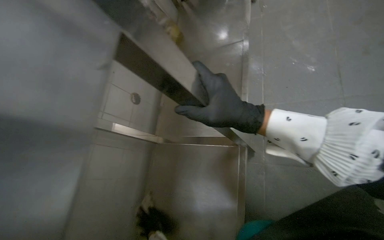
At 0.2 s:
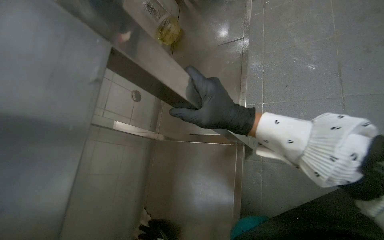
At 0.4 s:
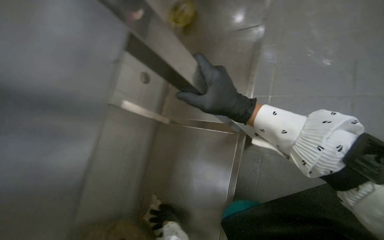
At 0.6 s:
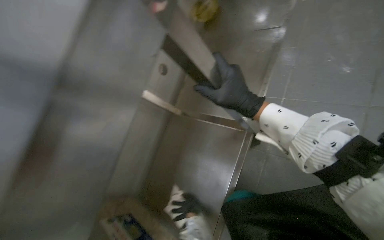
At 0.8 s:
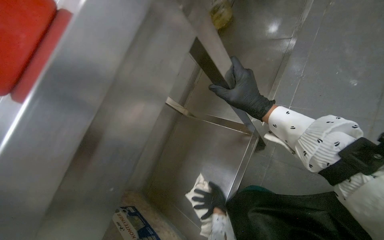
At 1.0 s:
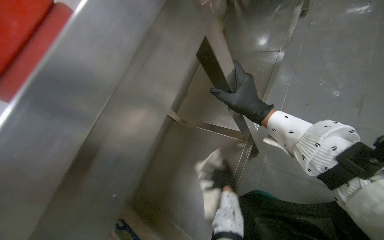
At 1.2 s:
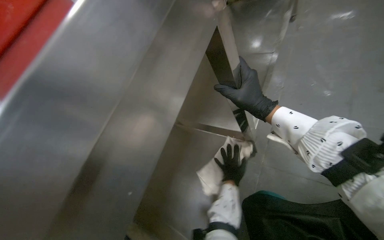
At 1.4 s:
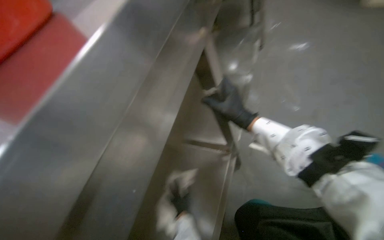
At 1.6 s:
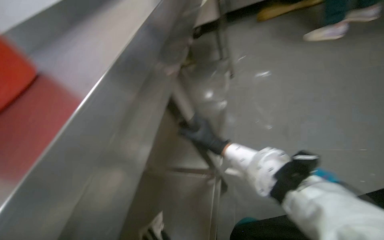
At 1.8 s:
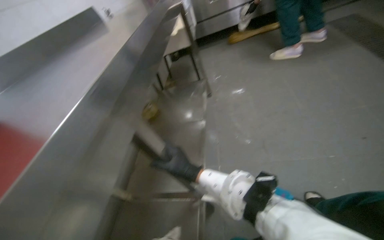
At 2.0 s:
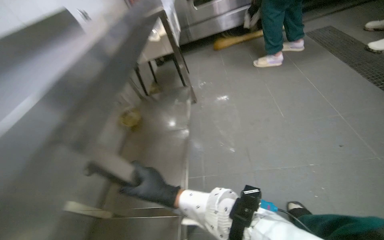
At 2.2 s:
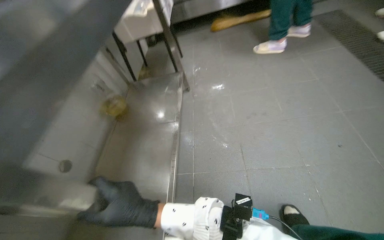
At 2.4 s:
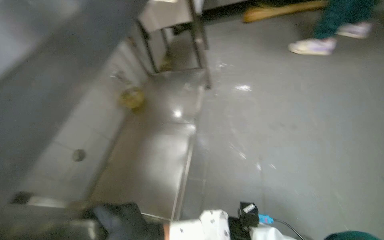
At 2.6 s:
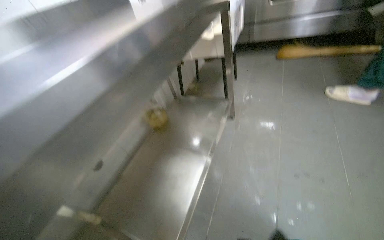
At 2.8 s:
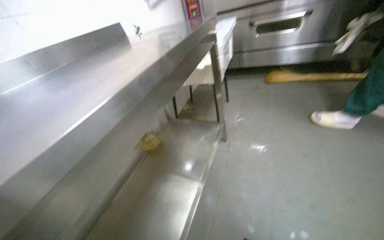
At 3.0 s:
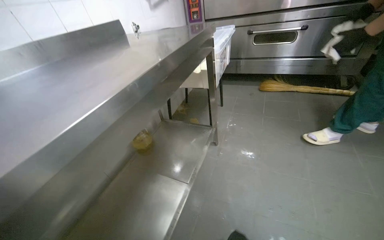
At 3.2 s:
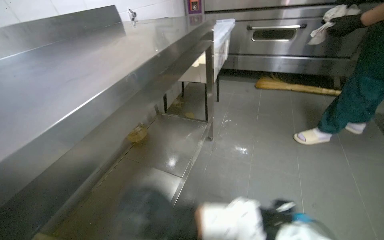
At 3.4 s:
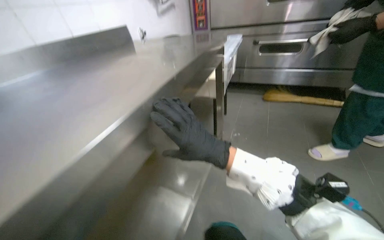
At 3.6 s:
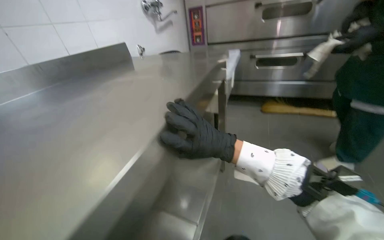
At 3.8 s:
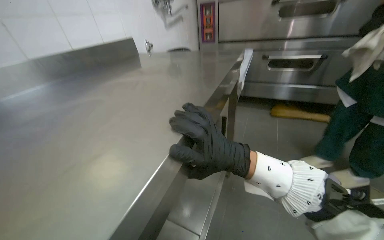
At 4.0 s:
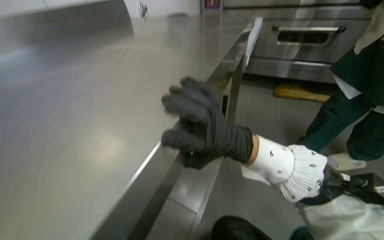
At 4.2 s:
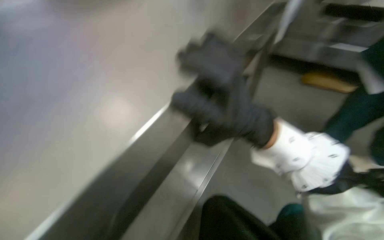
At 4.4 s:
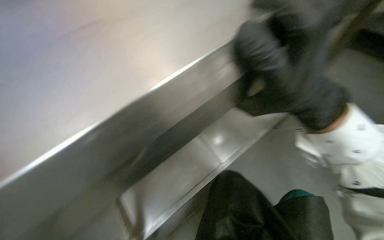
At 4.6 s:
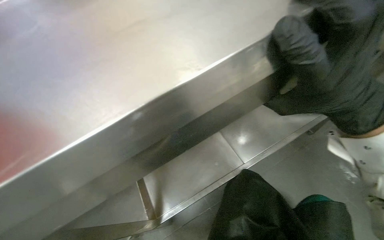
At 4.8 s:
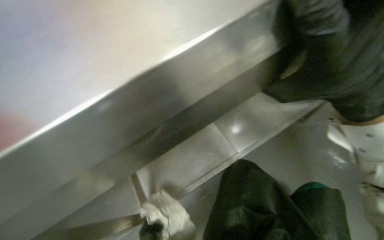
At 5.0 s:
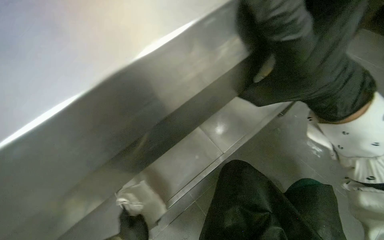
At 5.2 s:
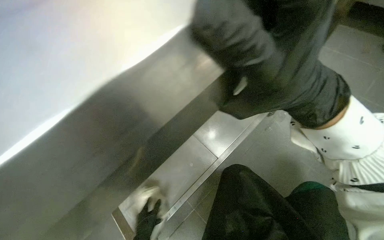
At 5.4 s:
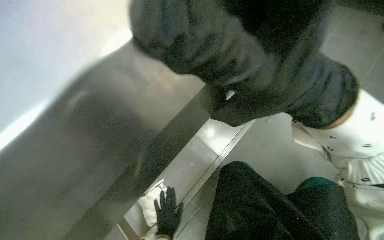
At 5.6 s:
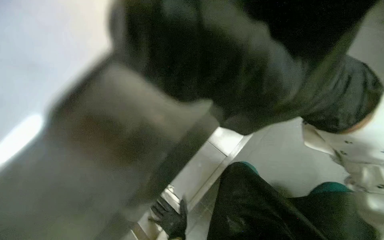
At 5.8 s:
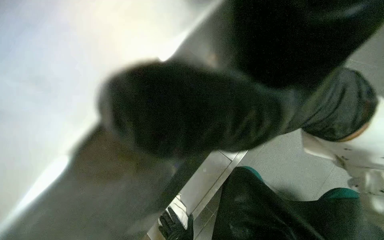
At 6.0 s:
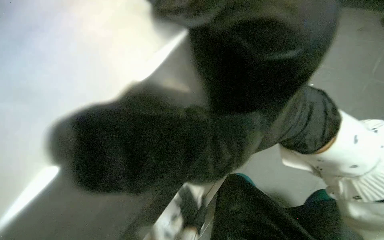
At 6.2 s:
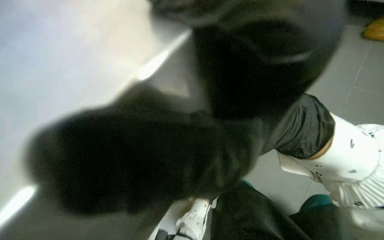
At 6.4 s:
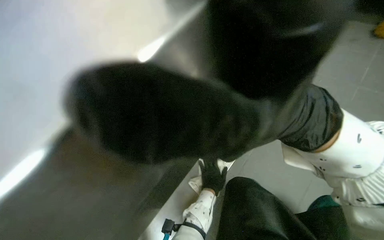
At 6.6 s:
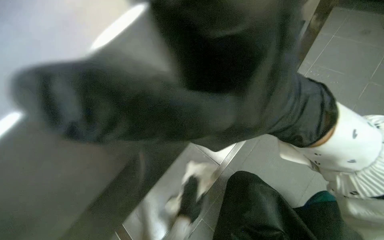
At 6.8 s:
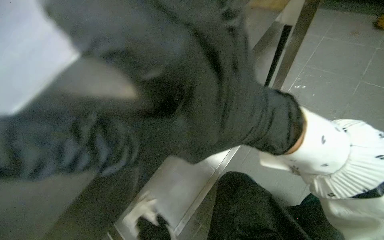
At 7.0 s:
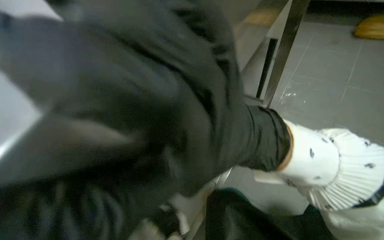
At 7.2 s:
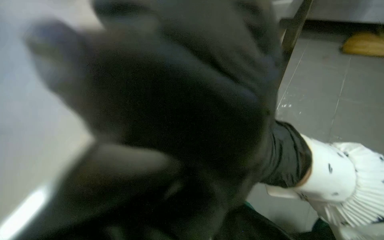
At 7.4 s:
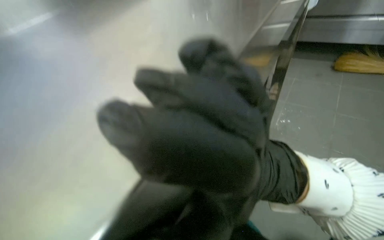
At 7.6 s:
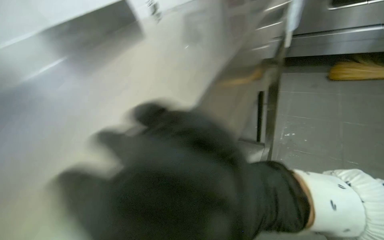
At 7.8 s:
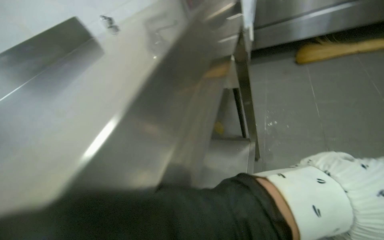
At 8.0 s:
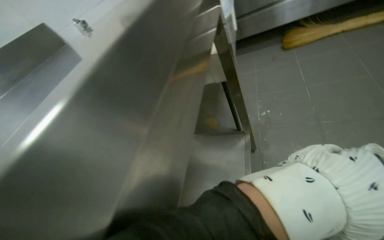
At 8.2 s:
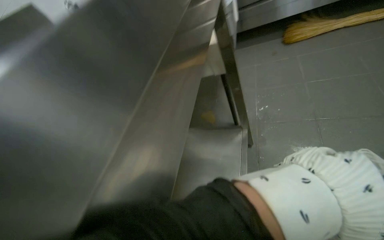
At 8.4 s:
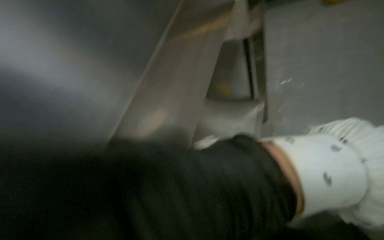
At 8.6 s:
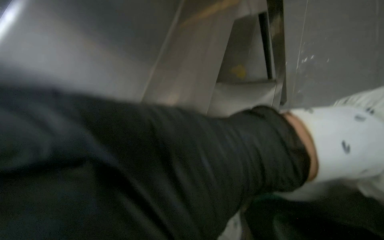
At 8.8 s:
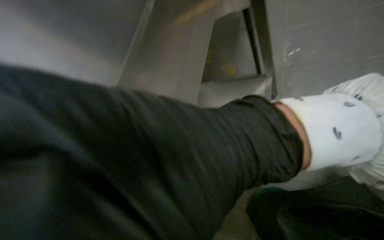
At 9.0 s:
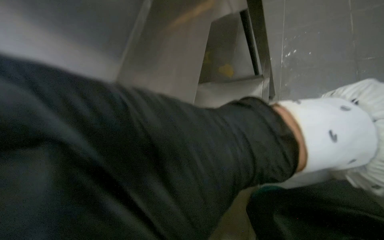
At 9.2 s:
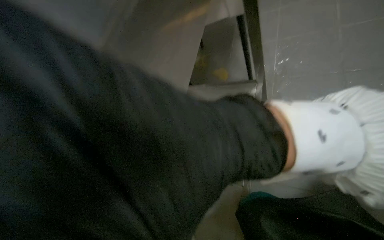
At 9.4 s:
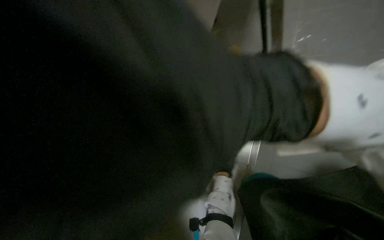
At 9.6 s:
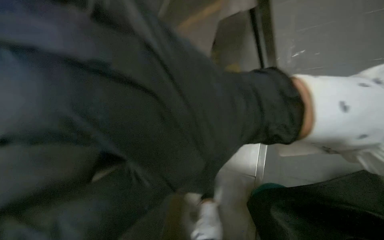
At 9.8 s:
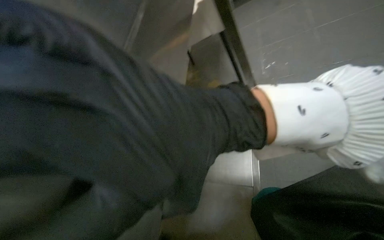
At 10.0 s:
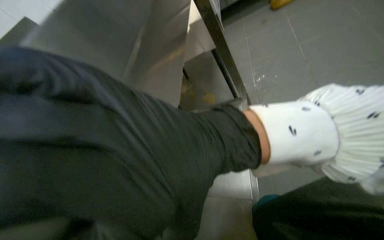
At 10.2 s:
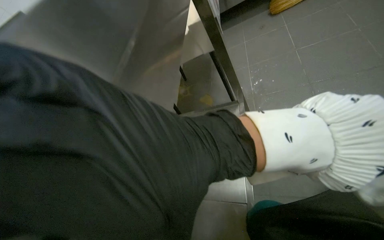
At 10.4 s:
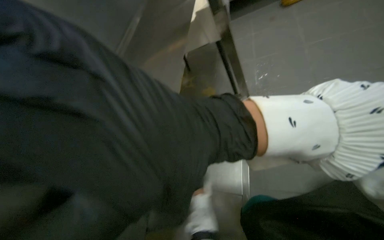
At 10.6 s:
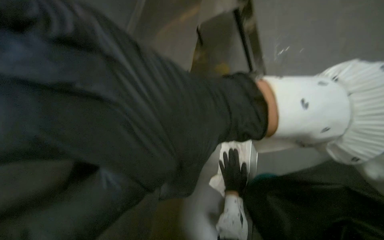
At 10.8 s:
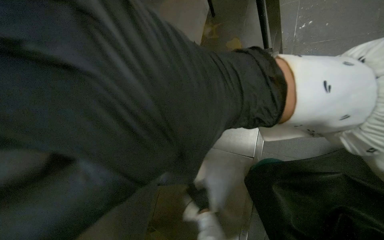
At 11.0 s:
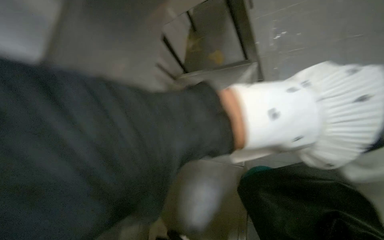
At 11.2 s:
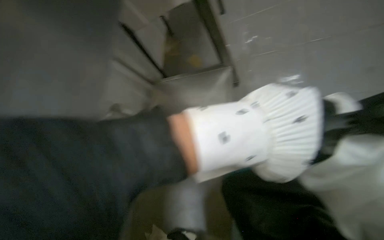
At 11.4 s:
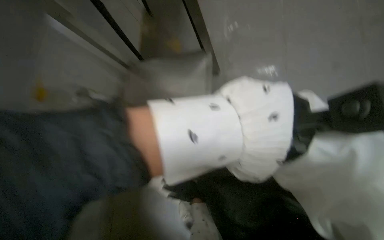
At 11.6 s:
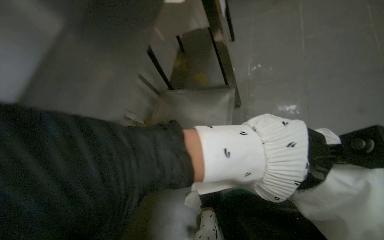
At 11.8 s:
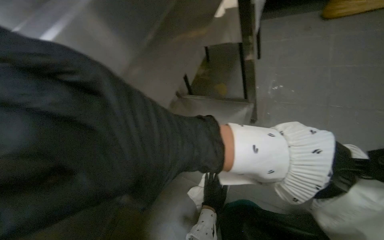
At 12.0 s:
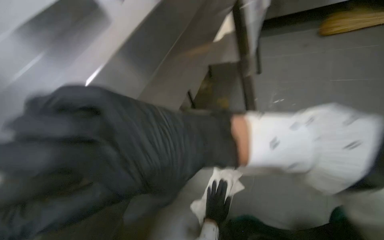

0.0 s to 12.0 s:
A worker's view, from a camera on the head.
Job: wiping surfaces.
The whole recording: Wiping stainless steel table. The worker wipes the legs and underside of the stainless steel table with a cloth.
0.0 to 1.6 s: The wearer looks some 15 degrees further upward.
1.6 to 3.0 s: The wearer looks roughly 10 degrees further upward.
7.6 to 9.0 s: The view tips downward by approximately 15 degrees.
10.4 to 12.0 s: The head rotates roughly 25 degrees to the left.

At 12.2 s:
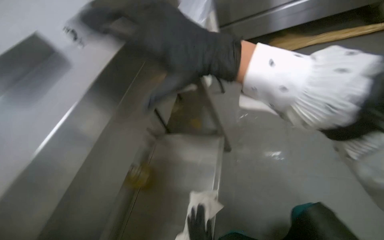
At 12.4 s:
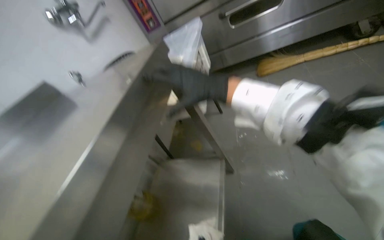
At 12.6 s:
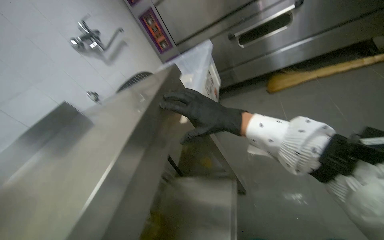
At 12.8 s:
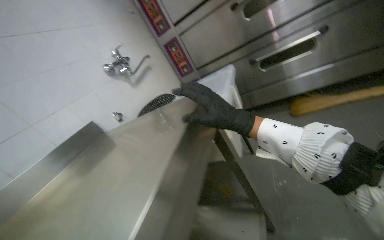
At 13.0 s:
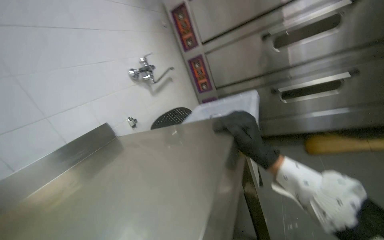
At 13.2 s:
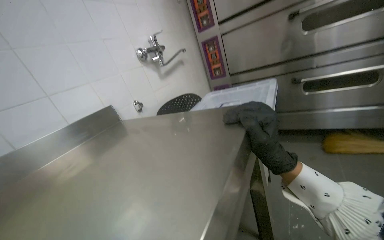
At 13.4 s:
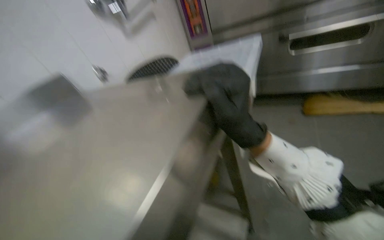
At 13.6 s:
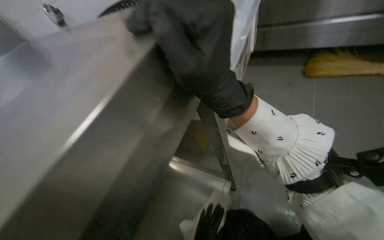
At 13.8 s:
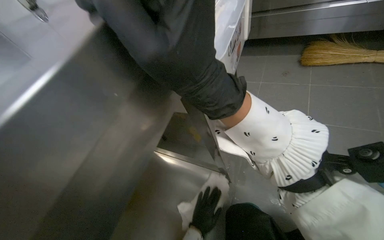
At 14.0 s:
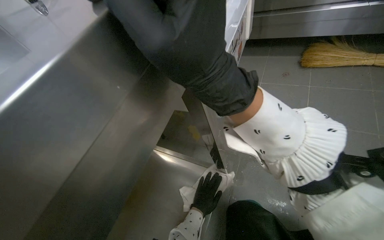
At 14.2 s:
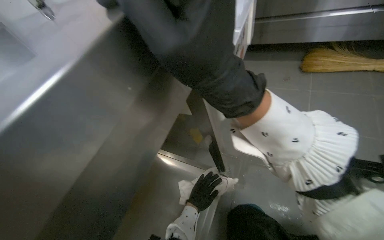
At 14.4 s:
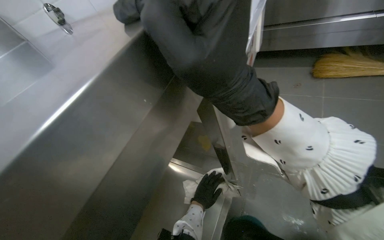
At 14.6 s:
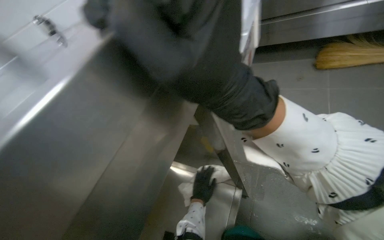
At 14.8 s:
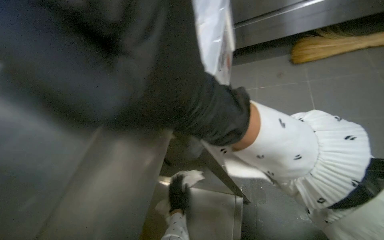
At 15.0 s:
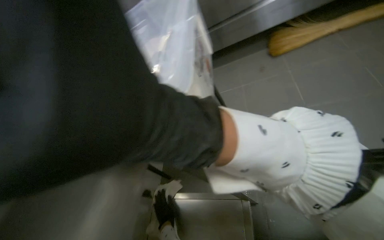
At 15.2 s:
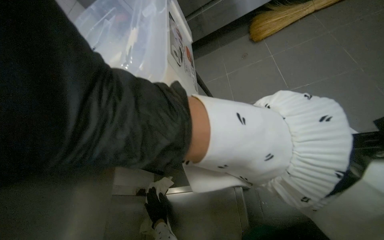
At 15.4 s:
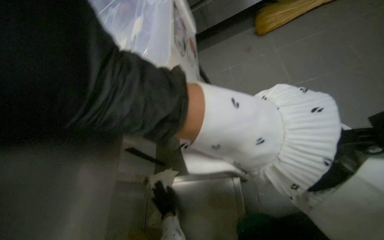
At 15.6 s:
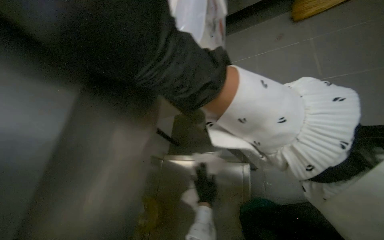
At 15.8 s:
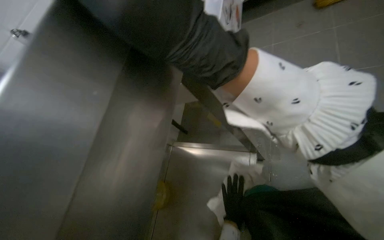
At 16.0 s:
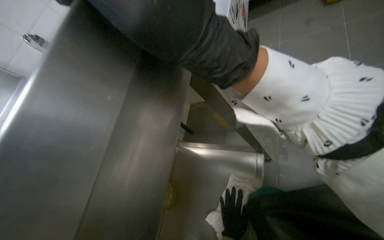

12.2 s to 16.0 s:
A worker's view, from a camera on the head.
Job: wiping surfaces.
The whole recording: Wiping stainless steel table. The worker wipes the legs and underside of the stainless steel table with a cloth.
13.4 to 14.8 s: The camera pitches downward, by some 15 degrees.
14.8 to 16.0 s: The view tips downward by roughly 15 degrees. The left hand travels nearer to the camera and to the right by some 25 cm.

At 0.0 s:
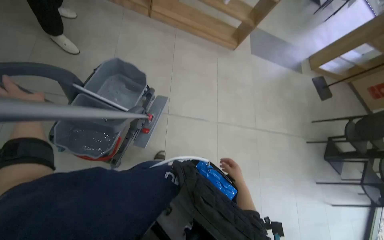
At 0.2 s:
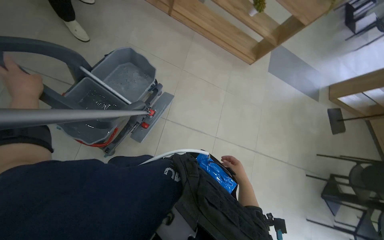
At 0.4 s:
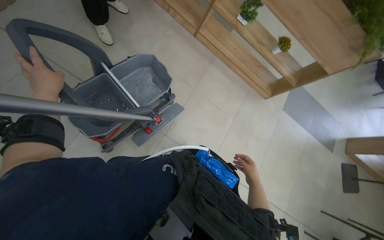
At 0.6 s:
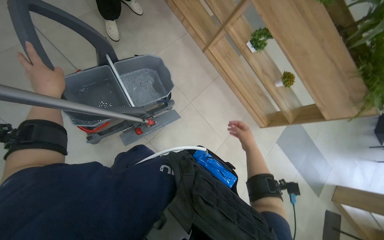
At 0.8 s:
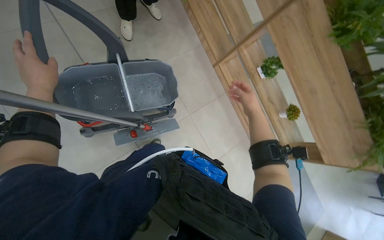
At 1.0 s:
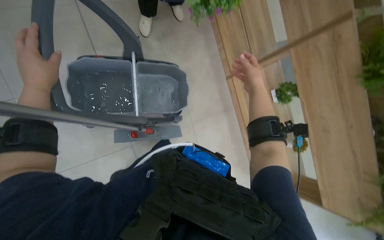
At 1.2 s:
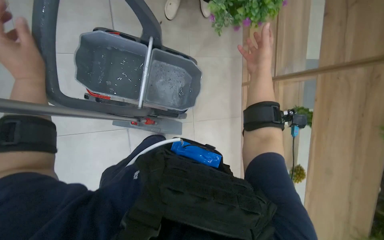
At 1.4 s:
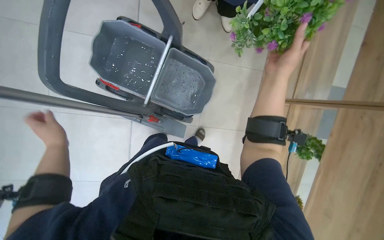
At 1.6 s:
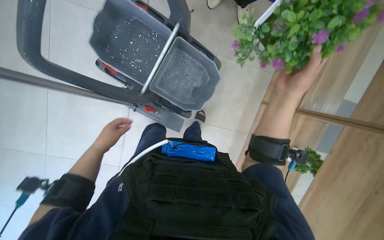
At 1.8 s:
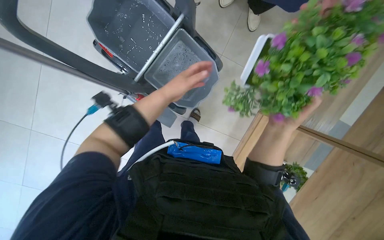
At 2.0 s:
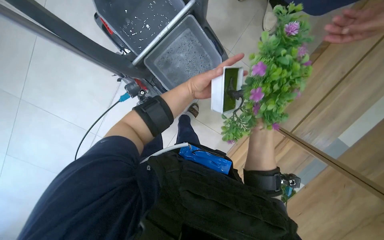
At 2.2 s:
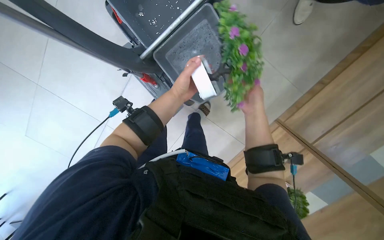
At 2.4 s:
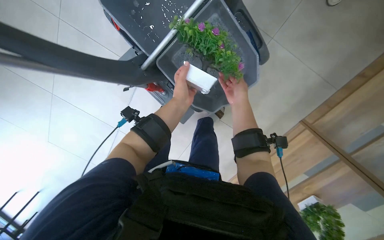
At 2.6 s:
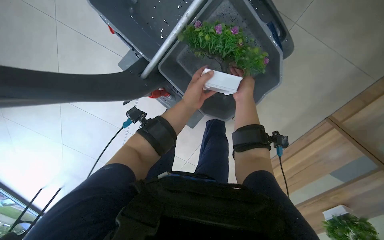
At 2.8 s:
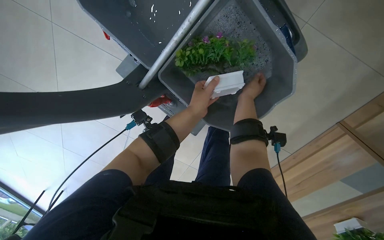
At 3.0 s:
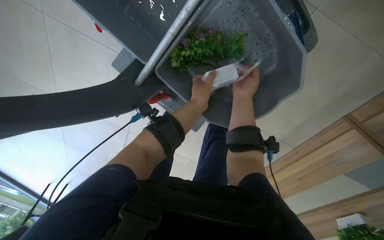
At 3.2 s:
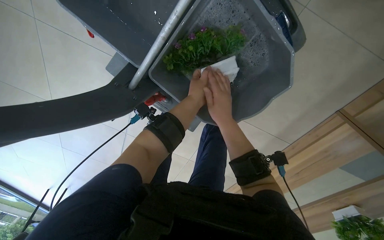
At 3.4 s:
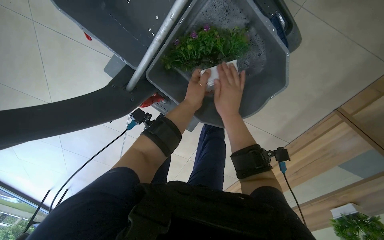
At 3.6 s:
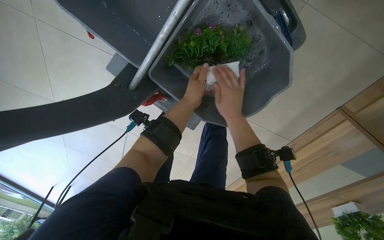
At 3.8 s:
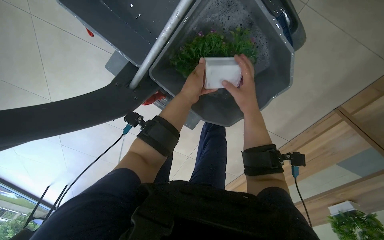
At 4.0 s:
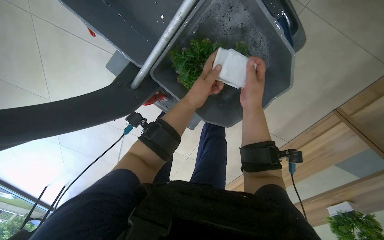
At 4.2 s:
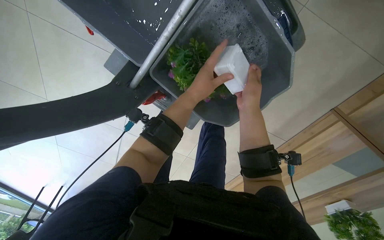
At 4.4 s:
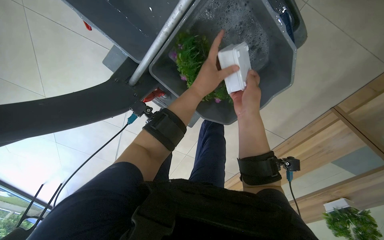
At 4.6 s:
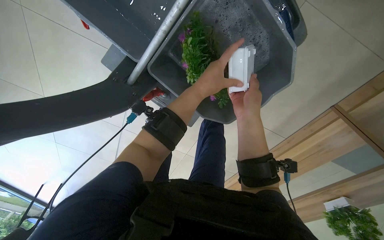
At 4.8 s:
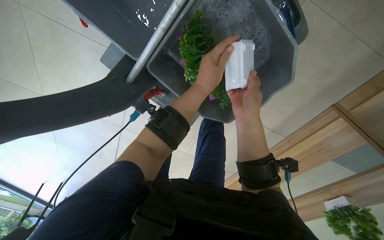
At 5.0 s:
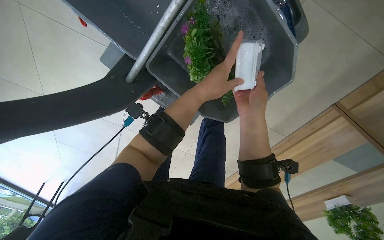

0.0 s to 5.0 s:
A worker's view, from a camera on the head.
Job: wiping surfaces.
The whole recording: Washing potted plants. The worker washes potted plants in a bucket of water.
0.0 to 1.6 s: The camera pitches upward, by about 10 degrees. The scene turns roughly 95 degrees clockwise in the picture.
1.6 to 3.4 s: The right hand is displaced farther from the camera by some 25 cm.
